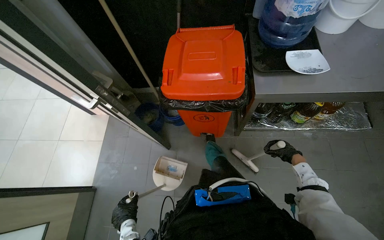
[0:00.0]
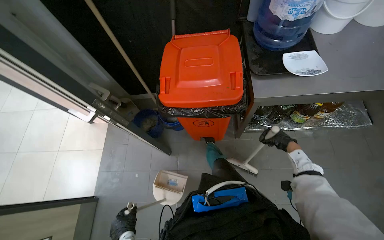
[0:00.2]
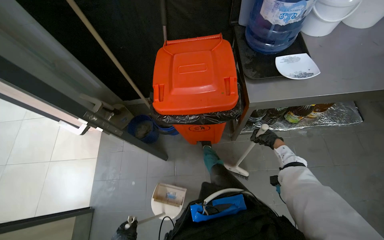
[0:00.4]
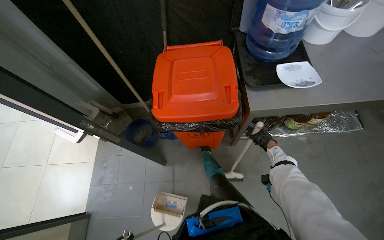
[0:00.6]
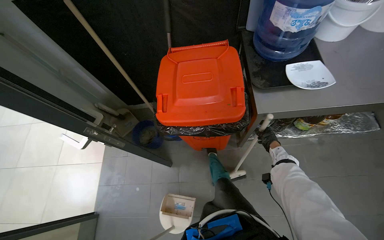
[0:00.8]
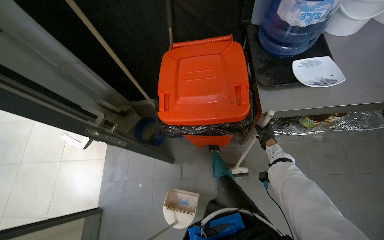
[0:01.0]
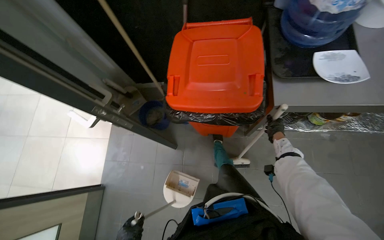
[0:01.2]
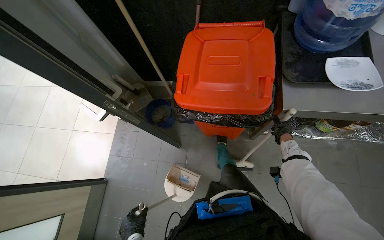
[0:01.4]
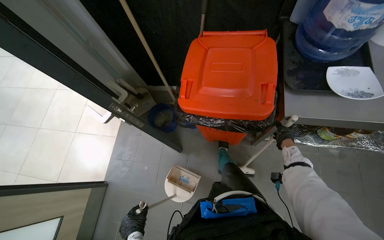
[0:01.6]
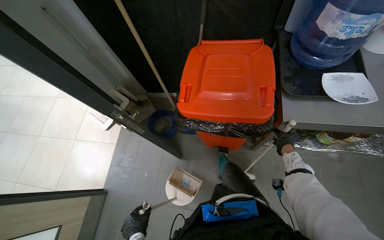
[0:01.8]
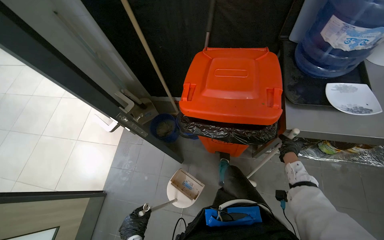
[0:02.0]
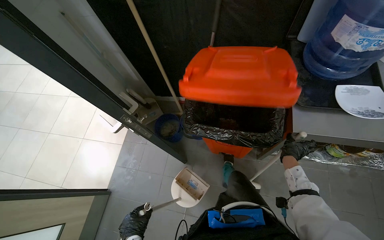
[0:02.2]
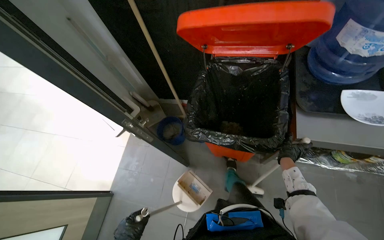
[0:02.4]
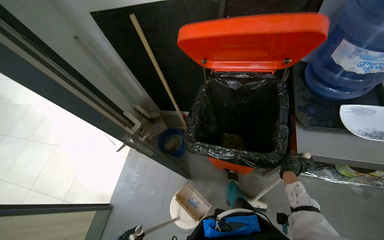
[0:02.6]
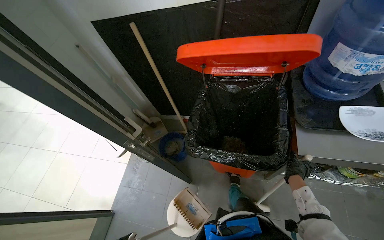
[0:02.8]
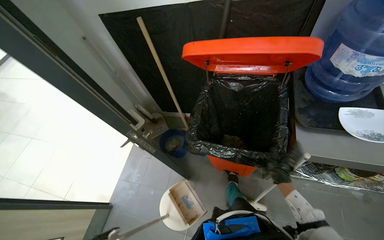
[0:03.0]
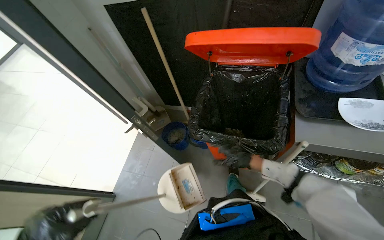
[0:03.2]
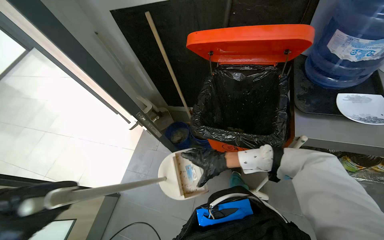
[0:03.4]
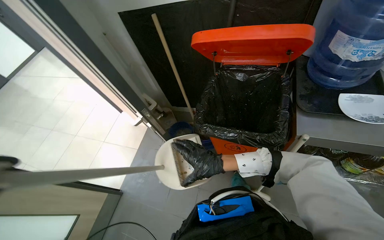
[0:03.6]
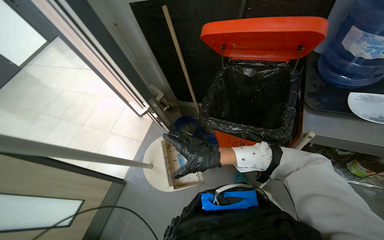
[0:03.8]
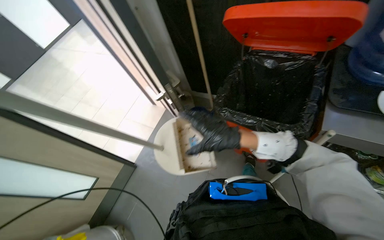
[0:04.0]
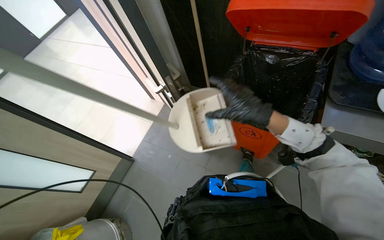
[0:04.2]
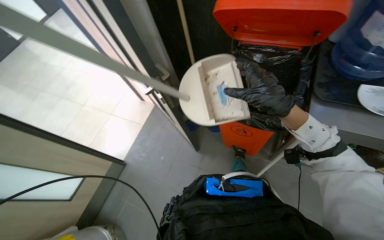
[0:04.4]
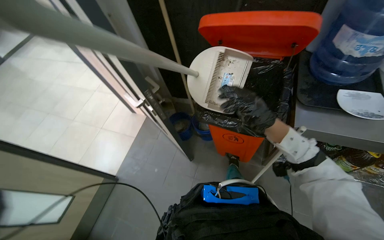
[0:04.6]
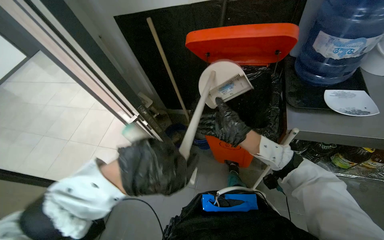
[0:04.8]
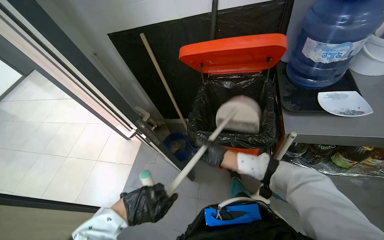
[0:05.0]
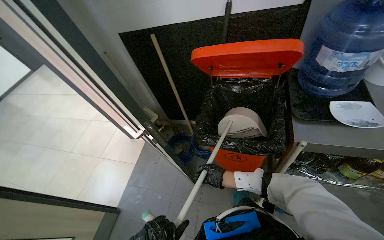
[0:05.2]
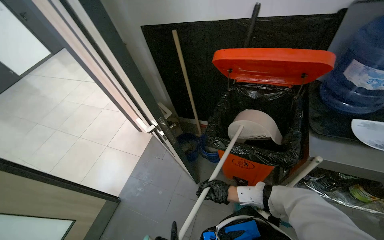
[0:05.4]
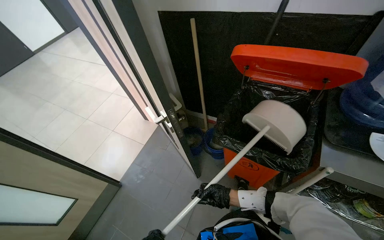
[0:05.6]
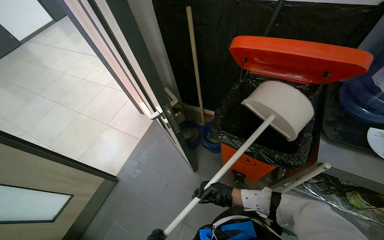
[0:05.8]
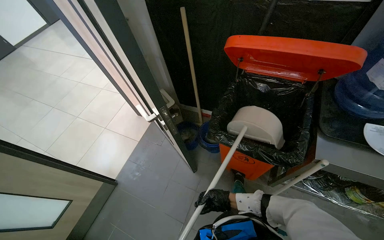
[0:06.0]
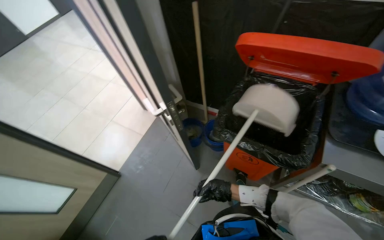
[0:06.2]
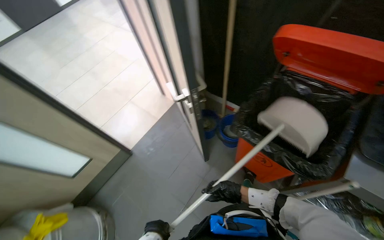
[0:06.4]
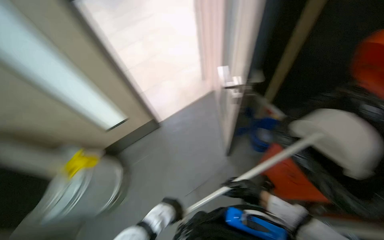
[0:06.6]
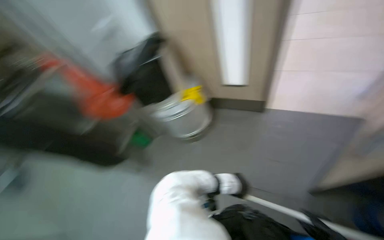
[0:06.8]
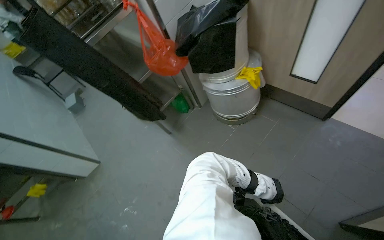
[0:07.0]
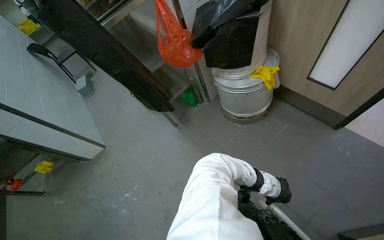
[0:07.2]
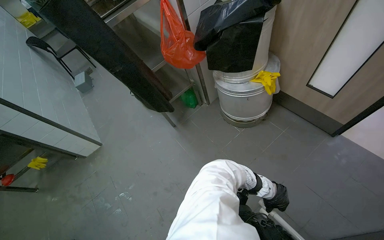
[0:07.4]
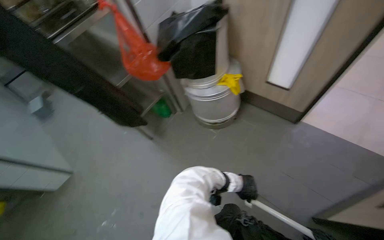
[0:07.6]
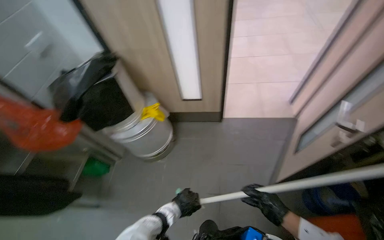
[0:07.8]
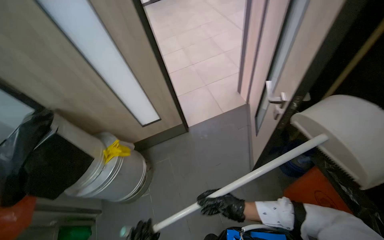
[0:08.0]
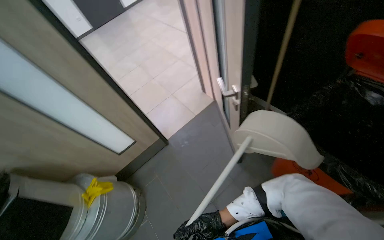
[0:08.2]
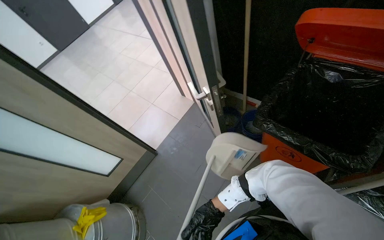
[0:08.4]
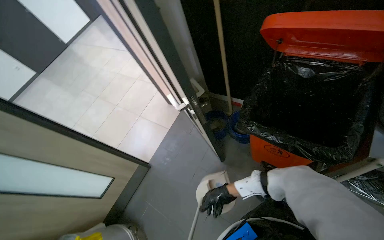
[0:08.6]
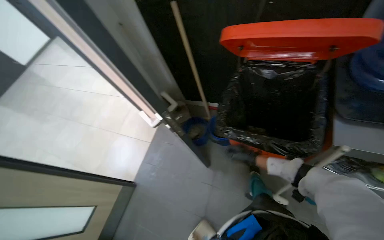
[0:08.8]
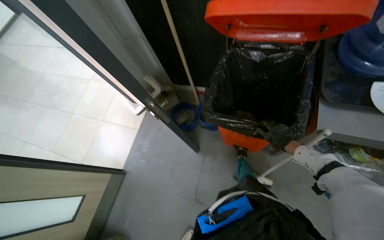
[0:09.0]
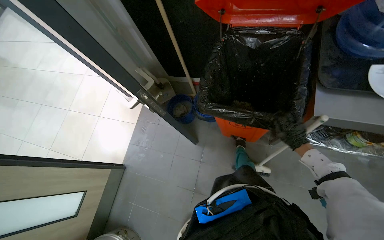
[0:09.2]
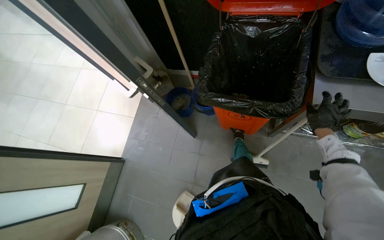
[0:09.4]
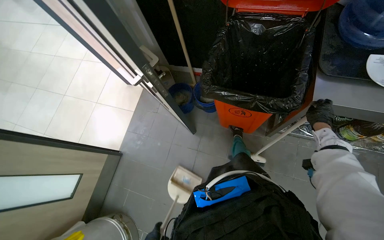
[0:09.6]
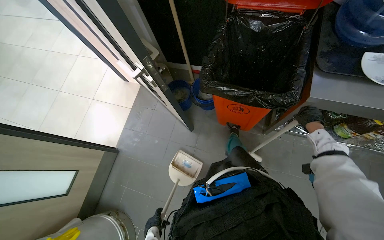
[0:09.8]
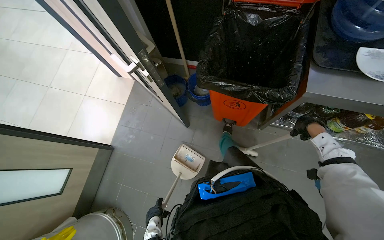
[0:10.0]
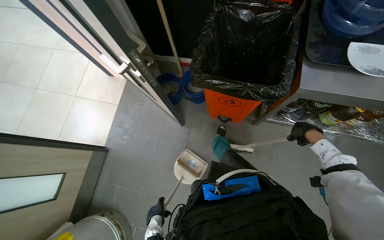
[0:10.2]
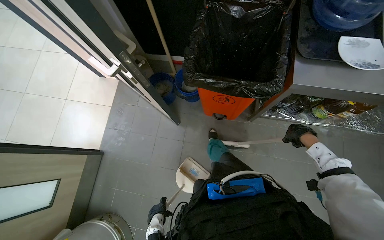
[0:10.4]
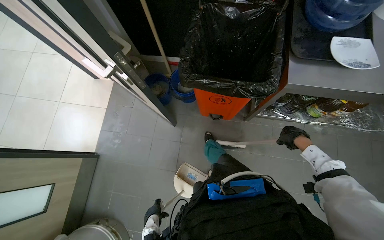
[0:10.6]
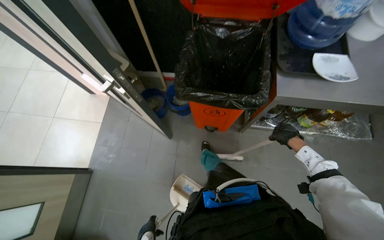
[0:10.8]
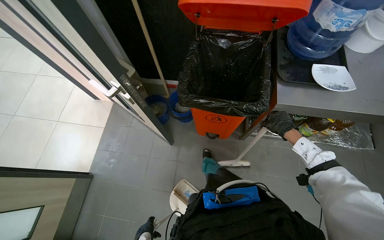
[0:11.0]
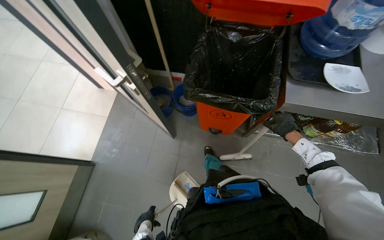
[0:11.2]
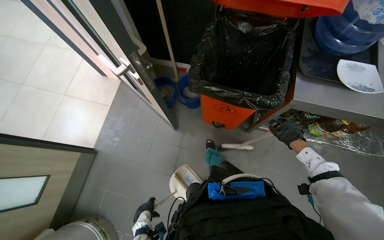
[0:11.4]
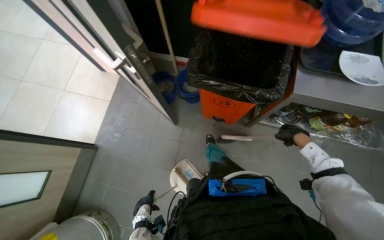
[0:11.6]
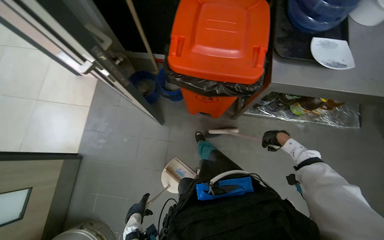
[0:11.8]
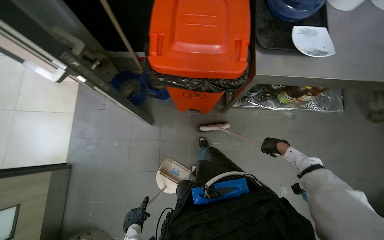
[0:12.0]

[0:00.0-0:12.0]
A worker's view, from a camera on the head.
Job: sweeping floor.
The whole recording: Sweeping kitchen floor. The worker sweeps the kitchen floor with a broom and collects debris with a dustpan.
0:00.0 to 0:01.6: The right hand travels up the picture by about 20 cm.
0:03.0 to 0:04.4: The right hand shifts some 35 cm nearer to the camera and to the left.
0:04.4 to 0:06.0: The right hand travels farther from the camera and down the picture by about 50 cm.
0:06.0 to 0:07.6: The head rotates about 100 degrees to the left. The wearer looks roughly 25 degrees further downward.
0:07.6 to 0:09.0: The wearer moves about 50 cm. The head turns to the right by about 110 degrees. The camera pitches upward, by approximately 15 degrees.

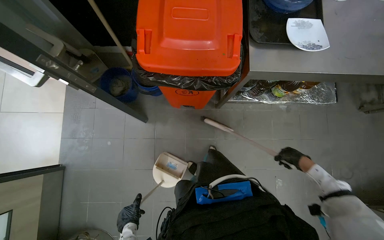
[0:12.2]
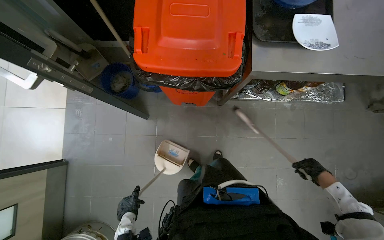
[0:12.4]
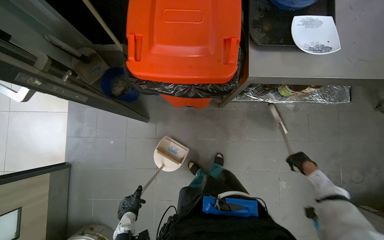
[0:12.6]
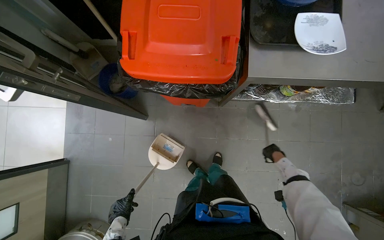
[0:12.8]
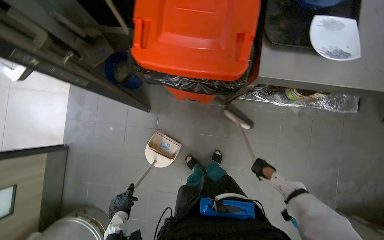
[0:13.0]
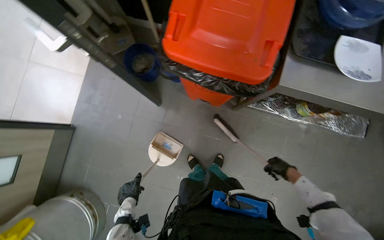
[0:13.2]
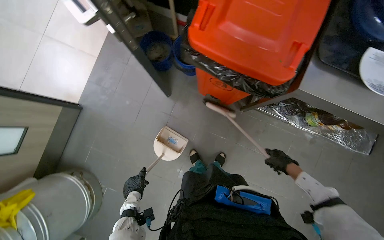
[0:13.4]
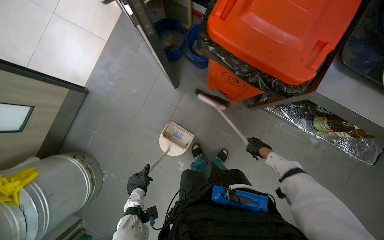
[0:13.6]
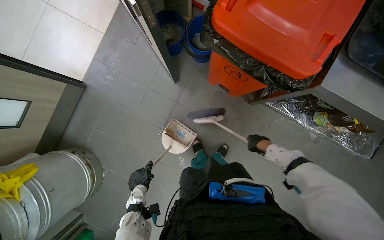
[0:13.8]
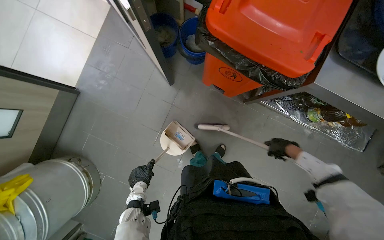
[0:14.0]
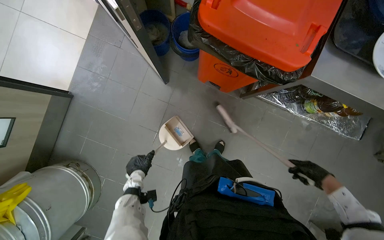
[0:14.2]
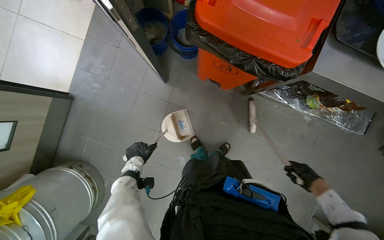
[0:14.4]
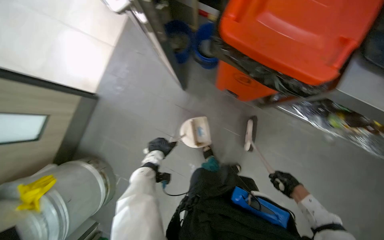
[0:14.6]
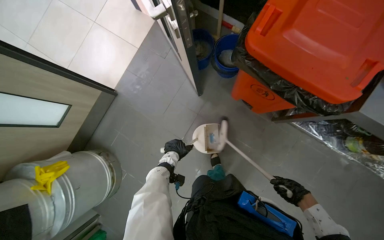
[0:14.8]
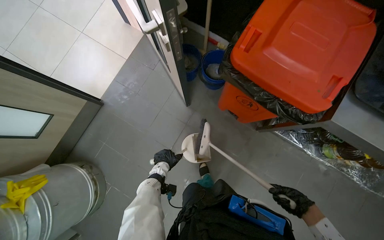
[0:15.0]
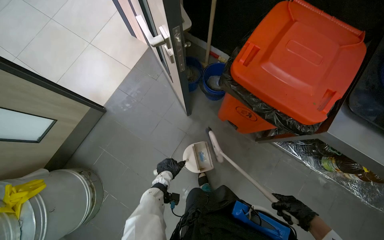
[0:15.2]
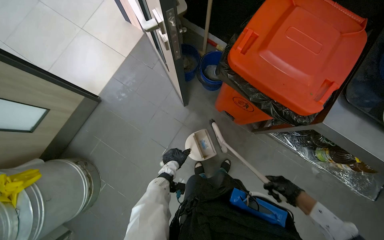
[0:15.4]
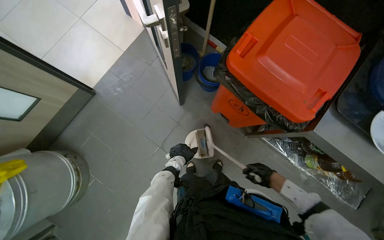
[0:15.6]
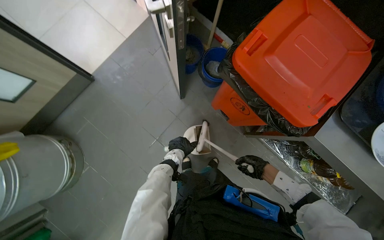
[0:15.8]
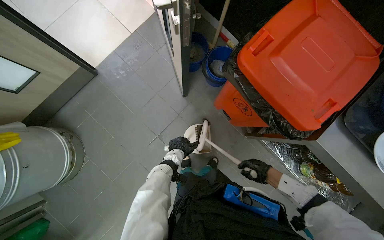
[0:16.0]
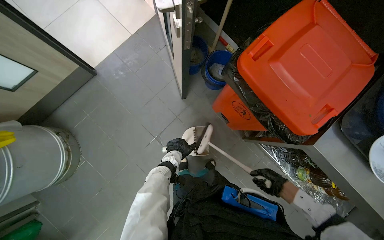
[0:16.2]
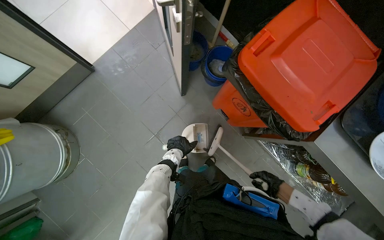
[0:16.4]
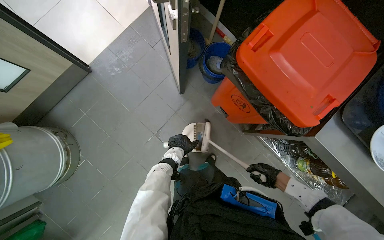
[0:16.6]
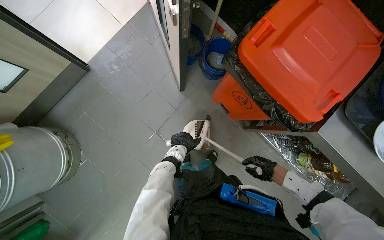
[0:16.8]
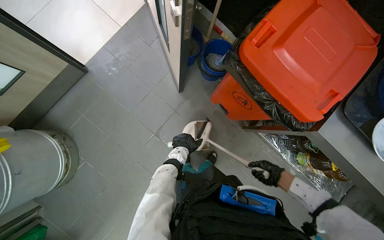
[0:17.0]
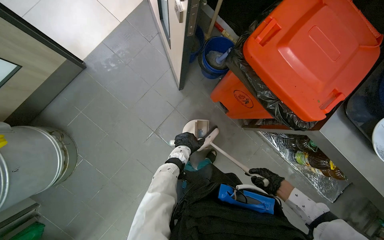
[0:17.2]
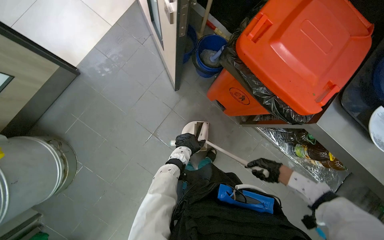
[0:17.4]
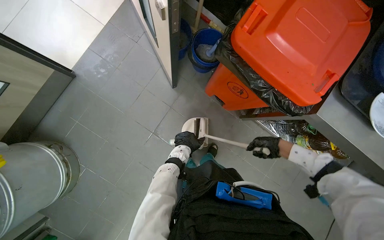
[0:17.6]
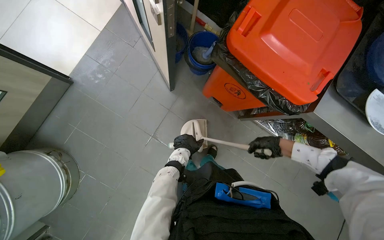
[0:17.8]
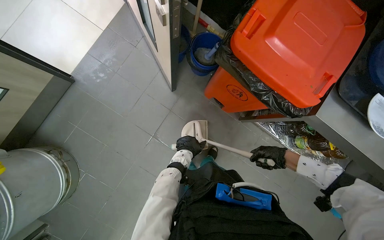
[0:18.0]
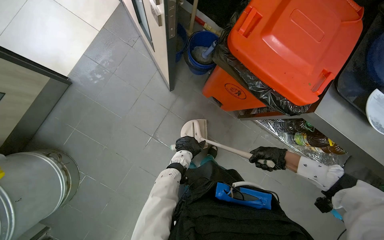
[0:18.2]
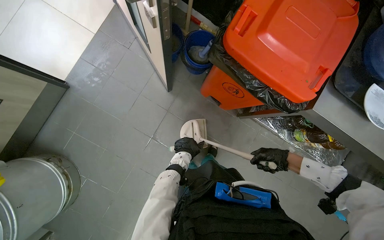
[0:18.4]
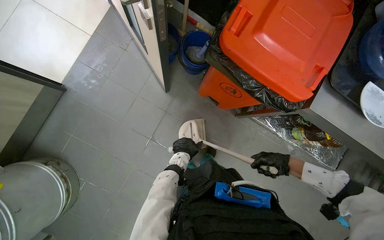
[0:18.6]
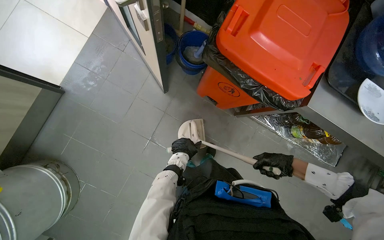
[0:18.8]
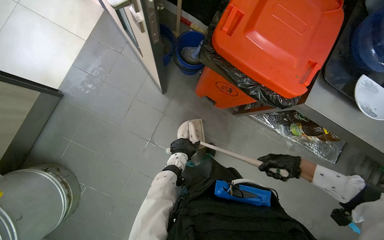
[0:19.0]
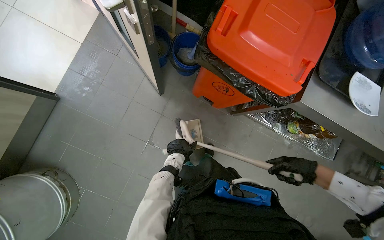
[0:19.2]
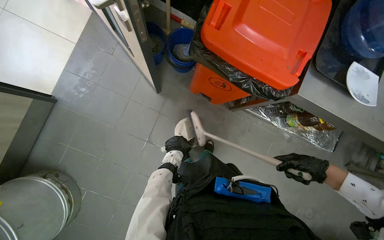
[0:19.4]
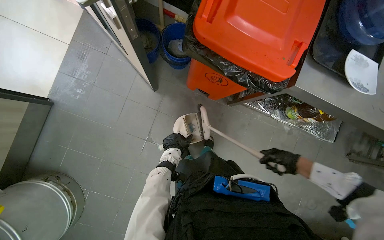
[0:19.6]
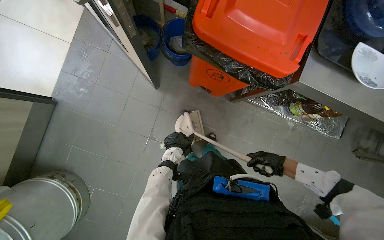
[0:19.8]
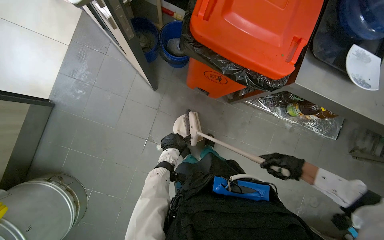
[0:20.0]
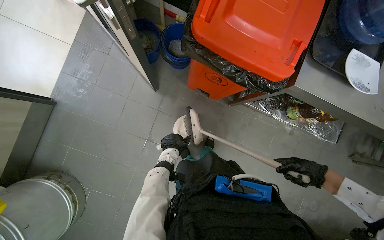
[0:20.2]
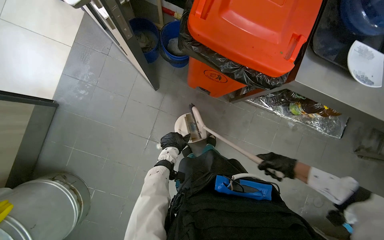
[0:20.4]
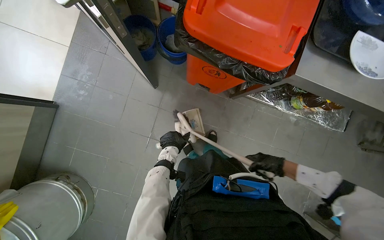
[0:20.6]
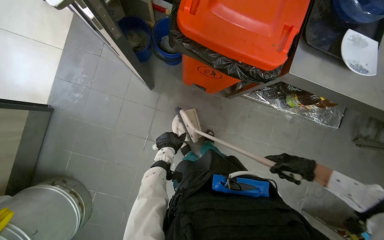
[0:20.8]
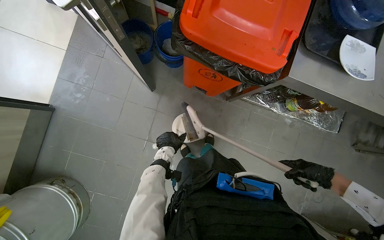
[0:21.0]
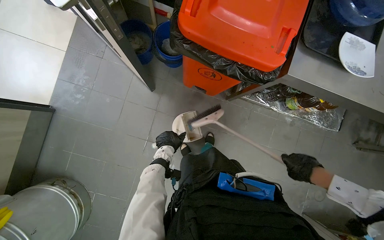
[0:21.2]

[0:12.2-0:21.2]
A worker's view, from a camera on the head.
Job: sweeping floor.
The whole recording: Sweeping kitchen floor. The worker sweeps the kitchen floor with a broom and collects debris with a dustpan.
0:12.2 to 0:13.8: The scene rotates clockwise by approximately 30 degrees. The right hand moves nearer and farther over about 20 cm, changing direction 2 times.
0:13.8 to 0:15.2: The right hand moves nearer to the camera and down the picture, approximately 15 cm.
0:15.2 to 0:16.6: The right hand travels up the picture and farther from the camera by approximately 15 cm.
0:18.2 to 0:19.8: The right hand reaches some 15 cm nearer to the camera, then returns.
0:19.8 to 0:21.2: The right hand moves nearer and farther over some 15 cm, changing direction 2 times.
